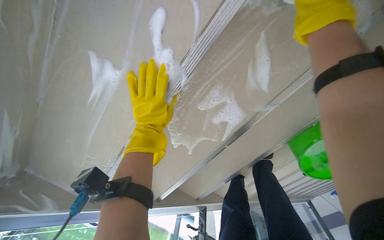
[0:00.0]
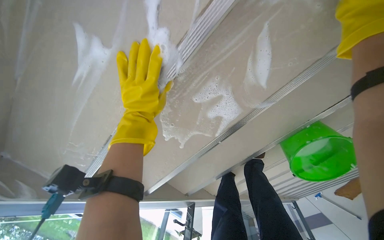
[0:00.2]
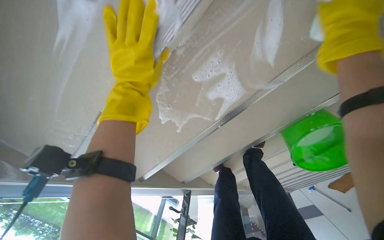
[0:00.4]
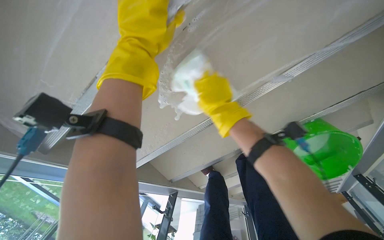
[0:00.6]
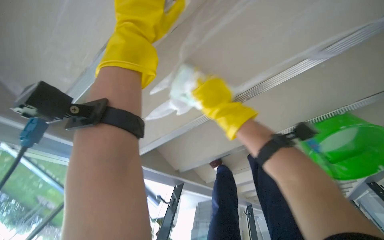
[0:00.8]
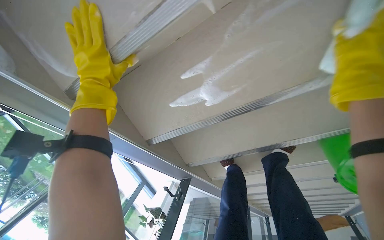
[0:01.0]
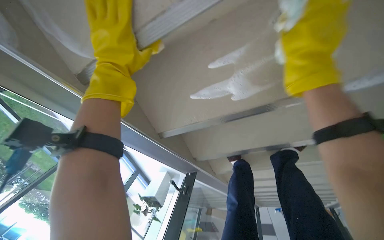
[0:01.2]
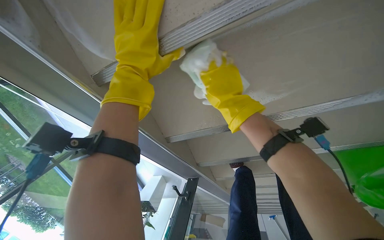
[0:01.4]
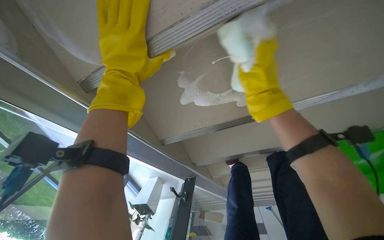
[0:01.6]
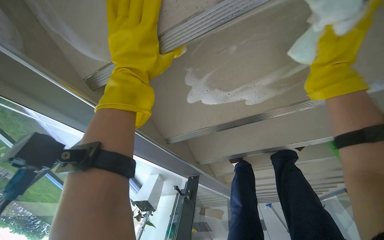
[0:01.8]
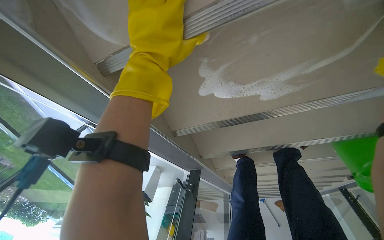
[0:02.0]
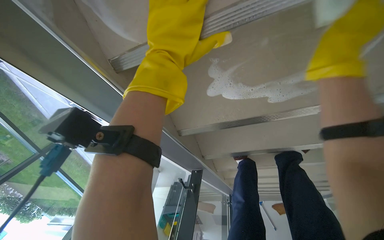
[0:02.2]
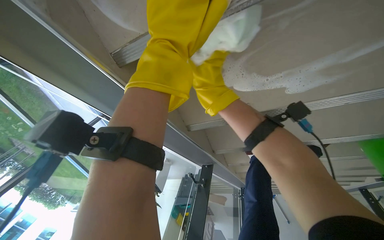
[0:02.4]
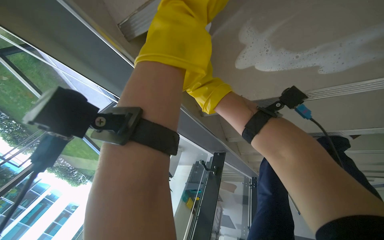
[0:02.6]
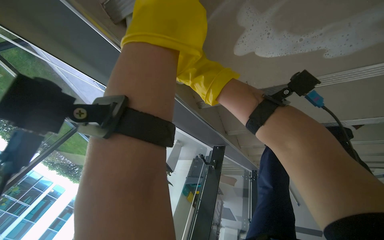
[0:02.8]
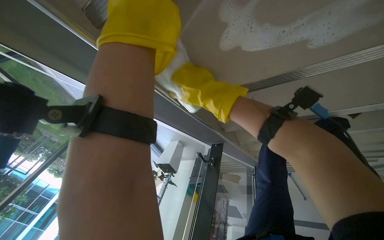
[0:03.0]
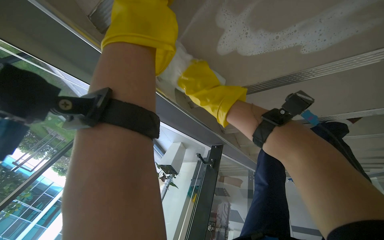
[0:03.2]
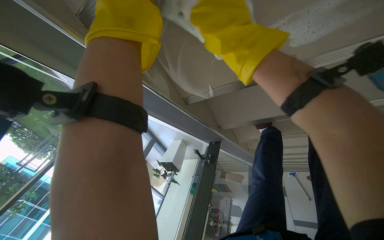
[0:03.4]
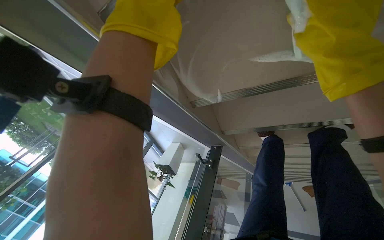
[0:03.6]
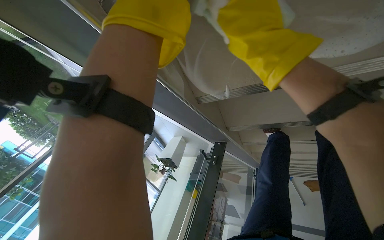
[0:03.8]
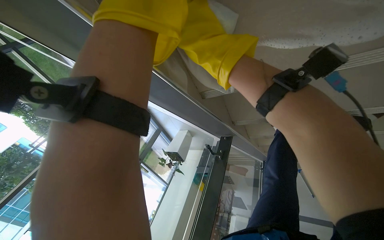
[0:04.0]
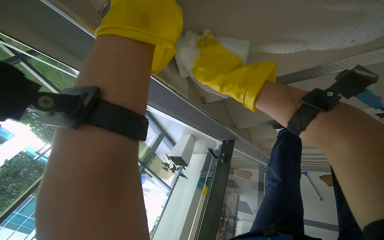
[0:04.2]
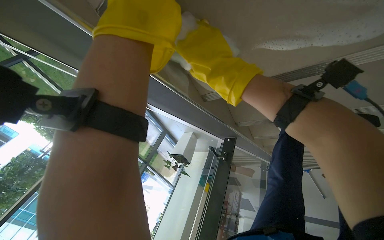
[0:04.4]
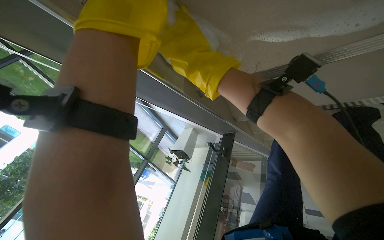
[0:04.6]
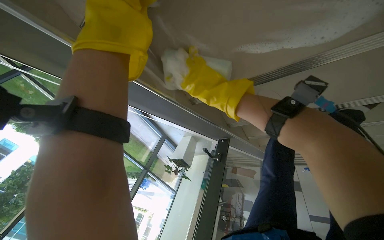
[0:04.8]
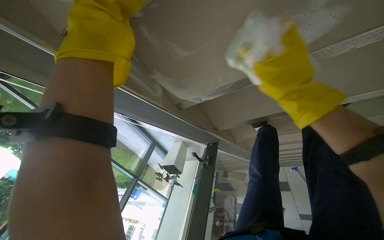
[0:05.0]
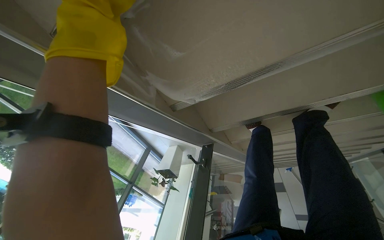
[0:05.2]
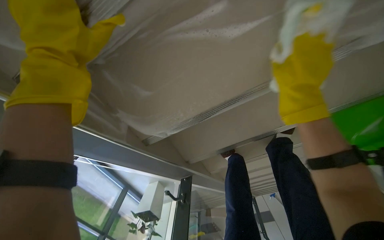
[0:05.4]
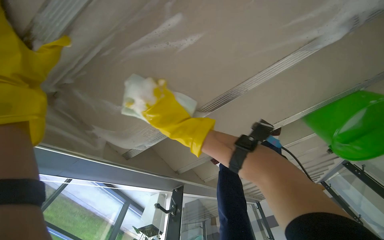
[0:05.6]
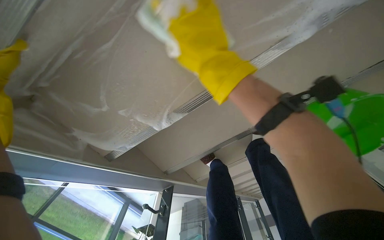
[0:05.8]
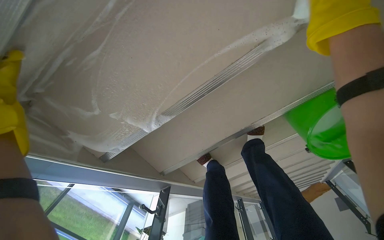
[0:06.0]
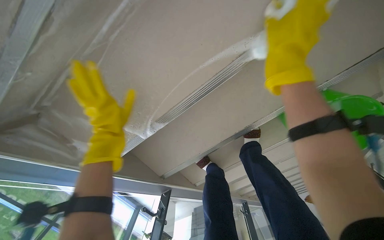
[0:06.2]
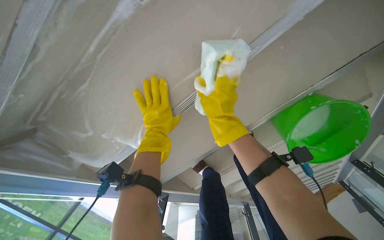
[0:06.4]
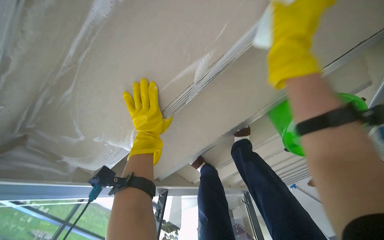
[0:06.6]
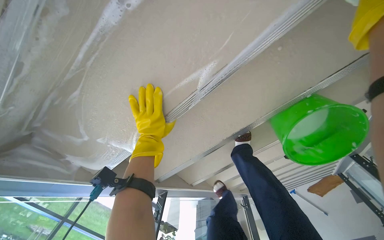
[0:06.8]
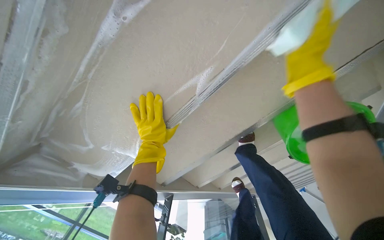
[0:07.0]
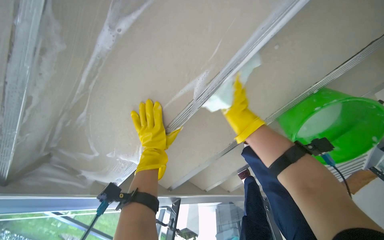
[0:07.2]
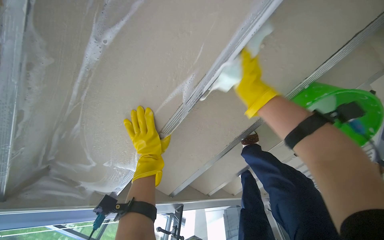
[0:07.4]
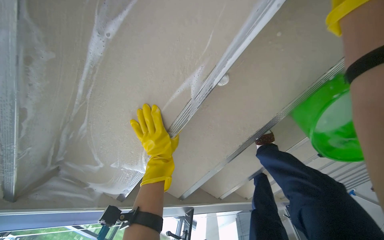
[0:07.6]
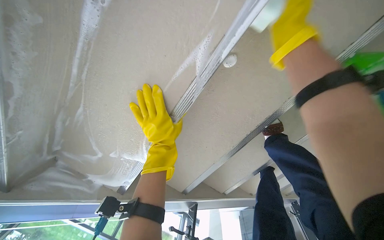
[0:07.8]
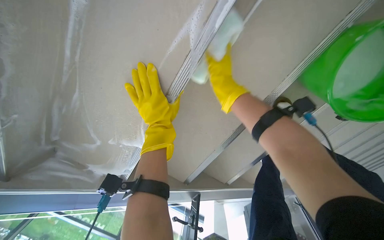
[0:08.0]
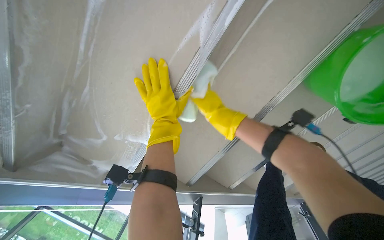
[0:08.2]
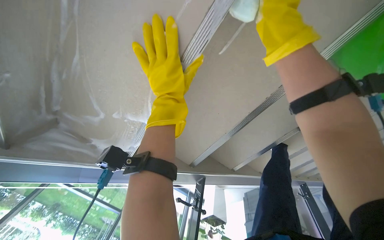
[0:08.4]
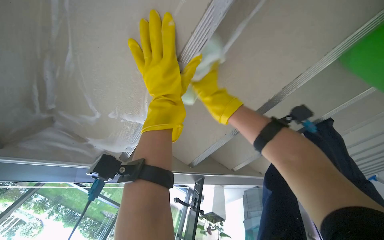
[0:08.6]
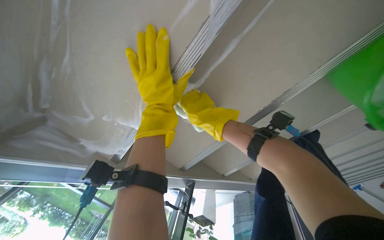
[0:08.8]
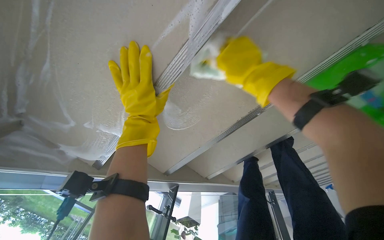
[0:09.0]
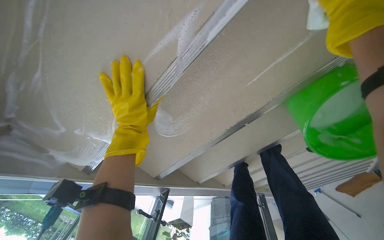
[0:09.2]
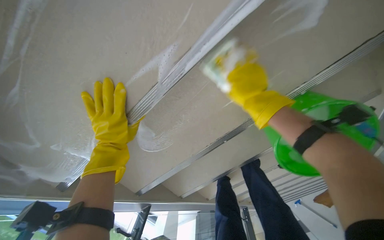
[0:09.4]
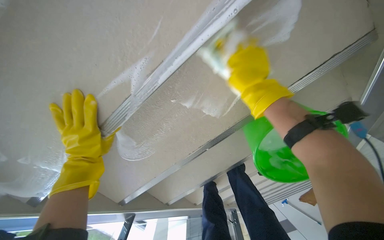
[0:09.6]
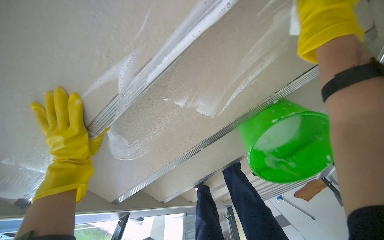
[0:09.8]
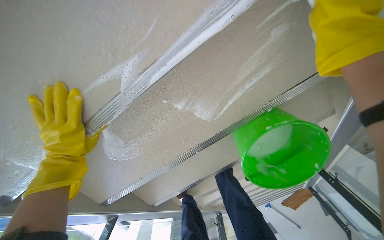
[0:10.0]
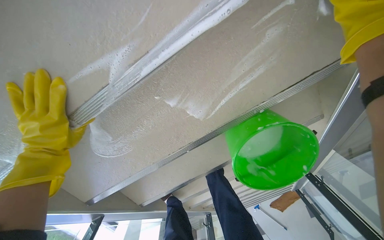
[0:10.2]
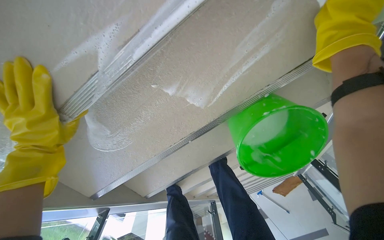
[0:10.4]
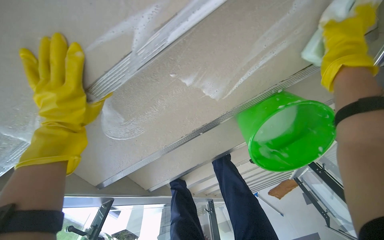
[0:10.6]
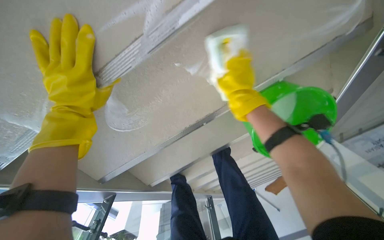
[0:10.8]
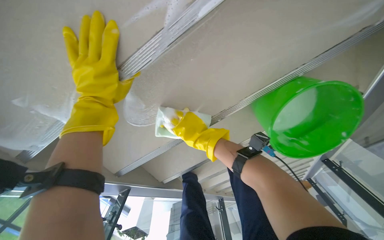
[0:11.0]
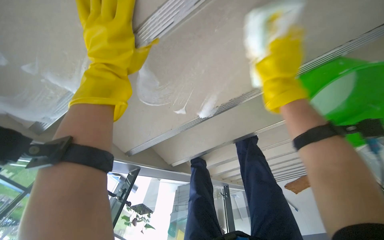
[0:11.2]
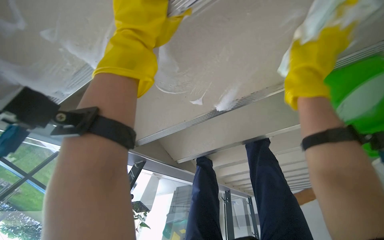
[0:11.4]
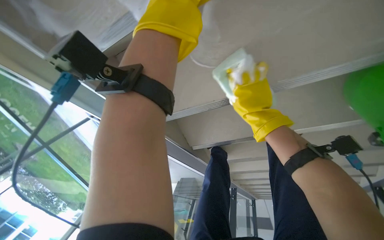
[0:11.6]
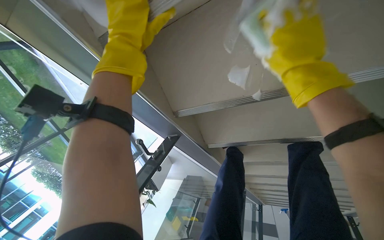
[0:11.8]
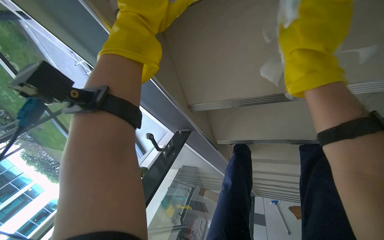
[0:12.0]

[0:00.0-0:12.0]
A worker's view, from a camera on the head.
Job: wiping surfaces.
The whole recording: Scrubbing underside of stairs. The worker scrubs the underside of the stairs with a sponge and cleaning solution.
0:00.0 to 0:01.6: The camera travels approximately 50 cm.
0:01.6 to 0:03.0: The view tips downward by approximately 10 degrees.
0:03.0 to 0:04.4: The right hand travels to the right and back again, approximately 25 cm each way.
0:04.4 to 0:06.0: The view tips upward by roughly 20 degrees.
0:09.0 to 0:10.4: The camera is aimed some 15 degrees further to the right.
0:10.4 to 0:12.0: The wearer moves approximately 50 cm. The head turns to the left by some 30 degrees.

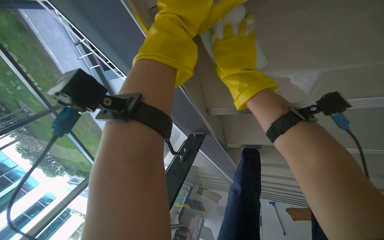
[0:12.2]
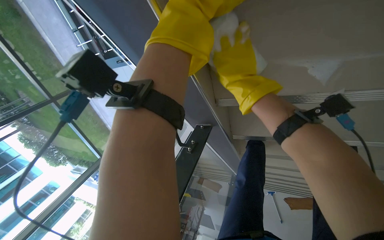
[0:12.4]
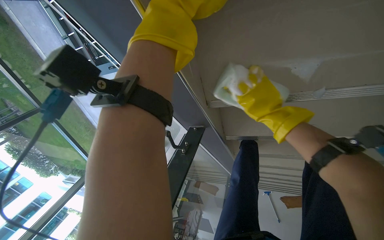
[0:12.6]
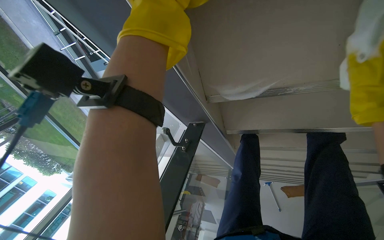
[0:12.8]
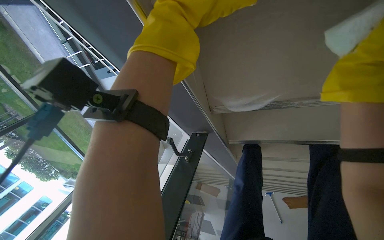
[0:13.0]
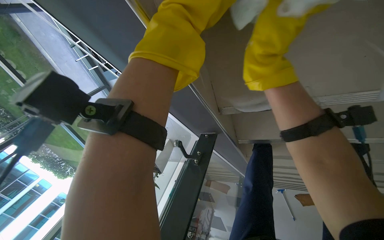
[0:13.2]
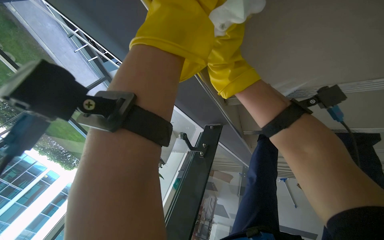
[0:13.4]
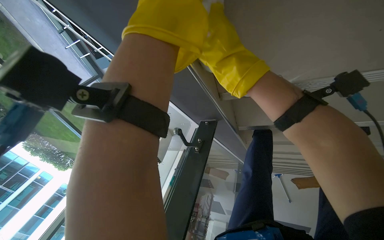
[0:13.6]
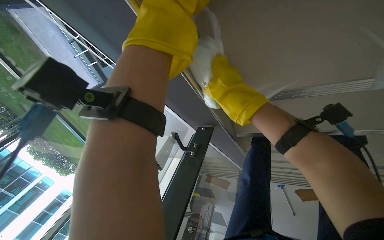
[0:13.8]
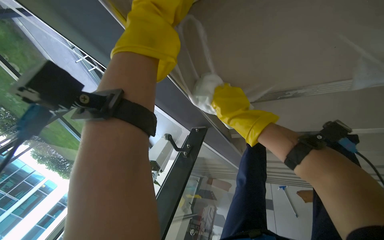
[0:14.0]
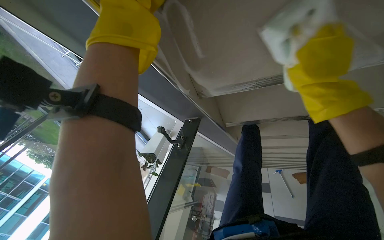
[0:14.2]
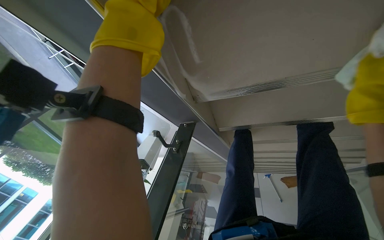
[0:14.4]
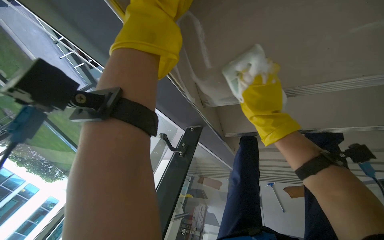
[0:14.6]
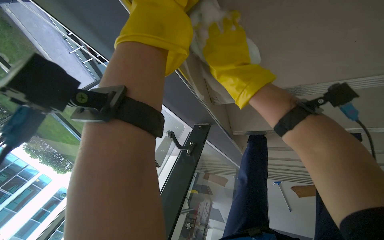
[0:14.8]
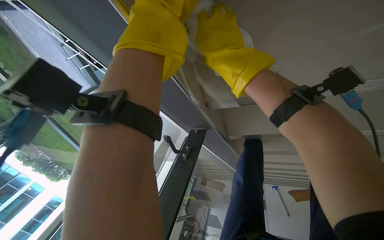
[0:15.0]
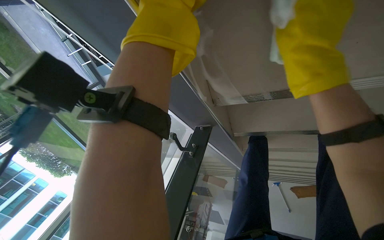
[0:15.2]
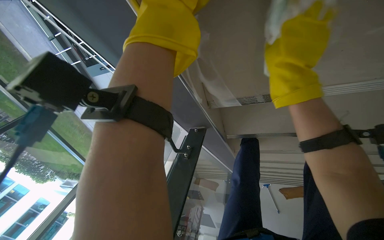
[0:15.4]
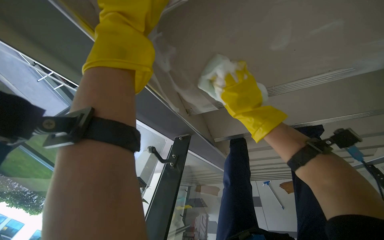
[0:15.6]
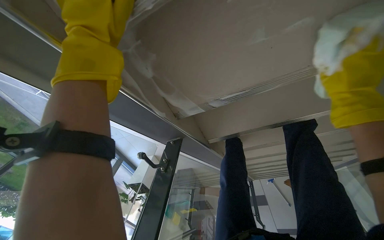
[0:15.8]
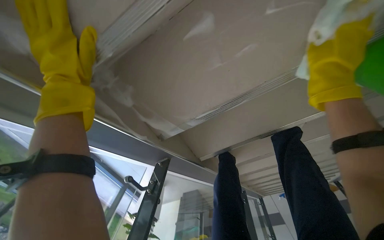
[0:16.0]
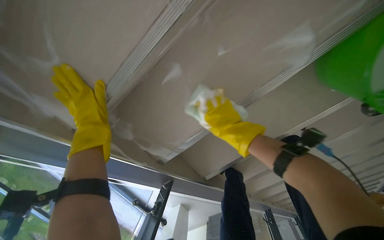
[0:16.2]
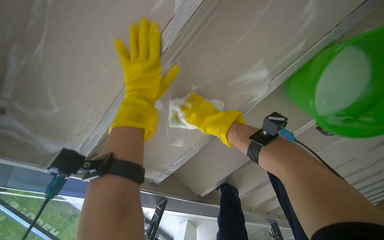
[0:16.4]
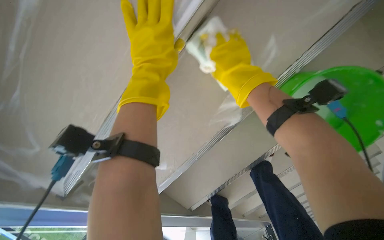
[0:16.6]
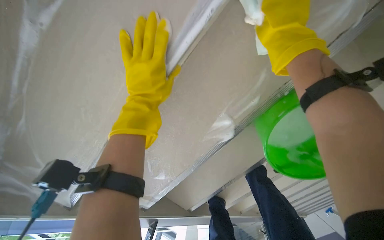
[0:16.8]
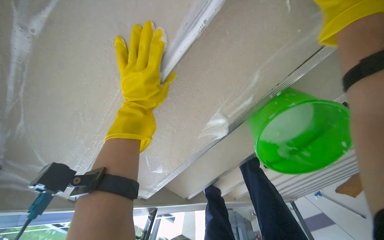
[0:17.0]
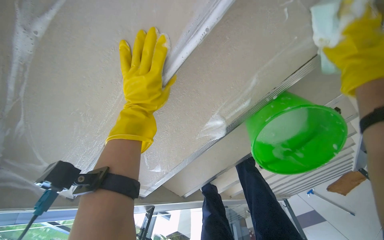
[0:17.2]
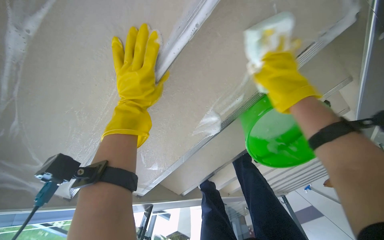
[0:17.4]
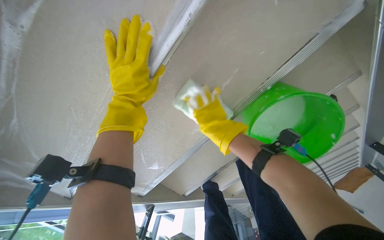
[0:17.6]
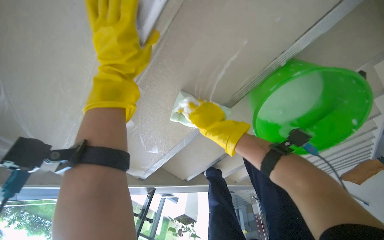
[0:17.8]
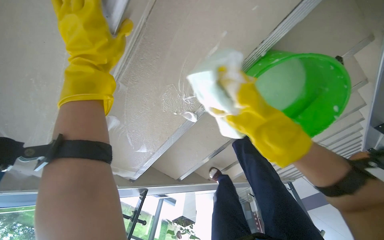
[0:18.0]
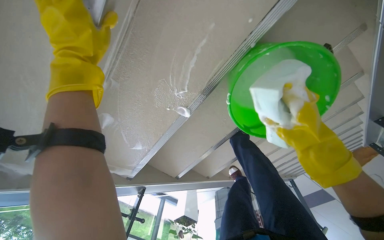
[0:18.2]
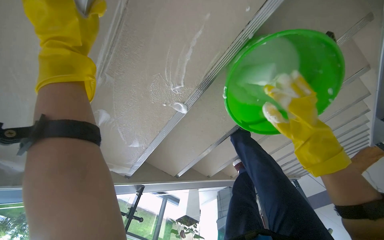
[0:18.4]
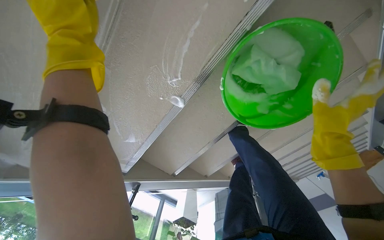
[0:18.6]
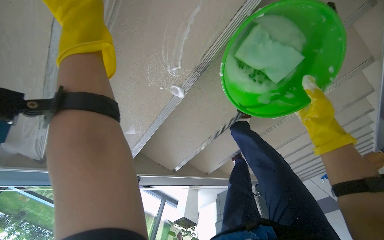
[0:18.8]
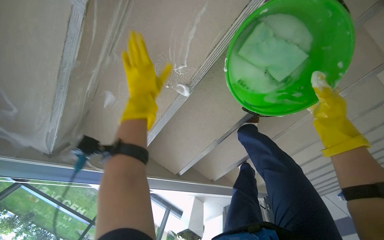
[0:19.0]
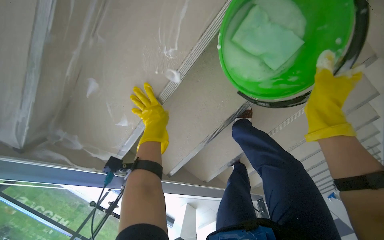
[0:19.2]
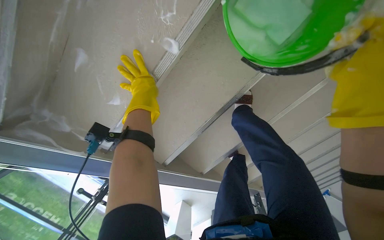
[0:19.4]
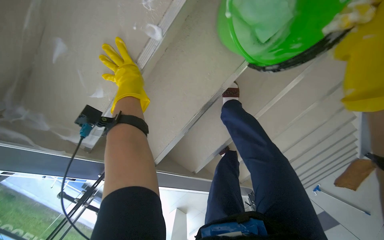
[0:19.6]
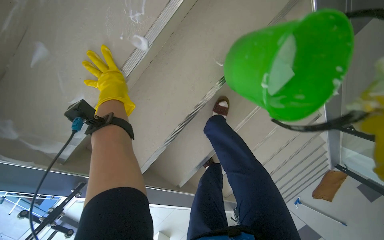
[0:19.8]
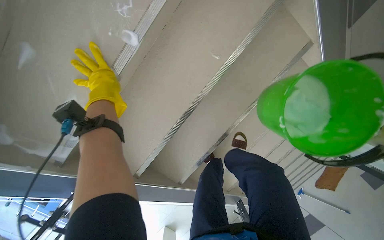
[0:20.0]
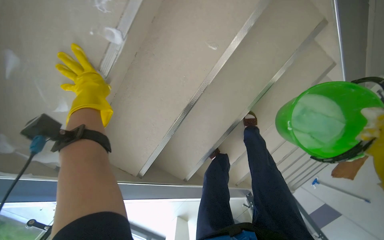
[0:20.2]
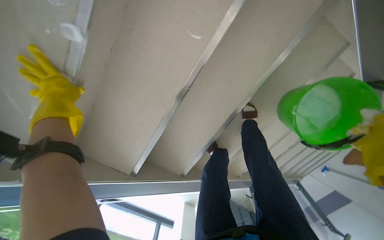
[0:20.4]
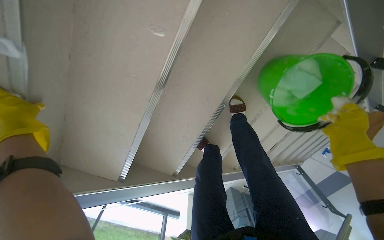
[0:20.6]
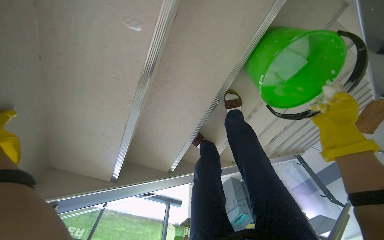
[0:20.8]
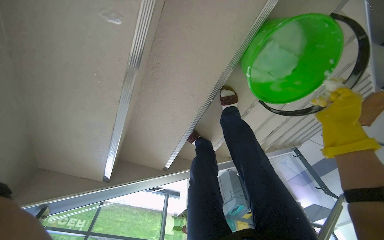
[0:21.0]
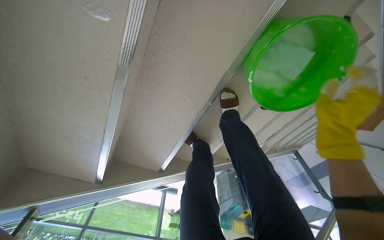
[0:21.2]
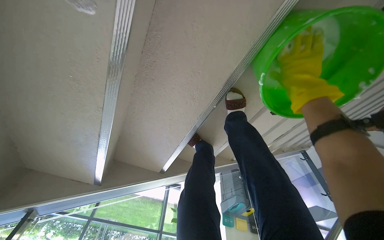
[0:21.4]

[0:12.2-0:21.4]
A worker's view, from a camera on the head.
Job: wiping surfaces.
The whole recording: Scrubbing underside of stairs. The worker scrubs the underside of the stairs with a sponge and cleaning solution.
0:15.2 to 0:16.8: The camera is carried some 40 cm. The camera pitches upward, by about 20 degrees. Everything in view rotates about 25 degrees counterclockwise.
0:18.4 to 0:19.8: The view tips upward by about 15 degrees. The left hand is displaced farther from the camera by about 30 cm.
0:19.8 to 0:21.4: The head travels roughly 50 cm. The view tips downward by roughly 20 degrees.
